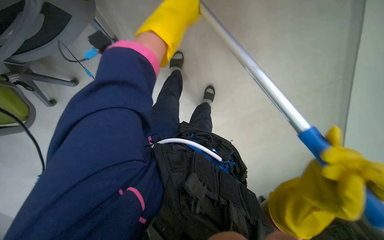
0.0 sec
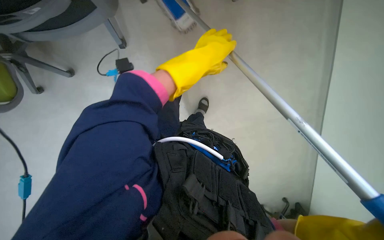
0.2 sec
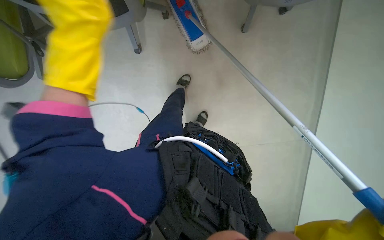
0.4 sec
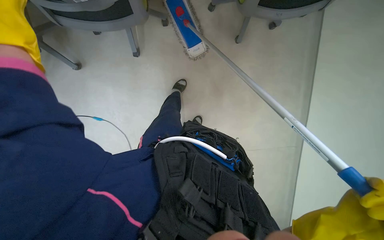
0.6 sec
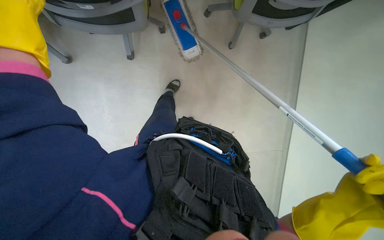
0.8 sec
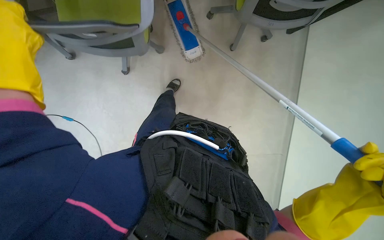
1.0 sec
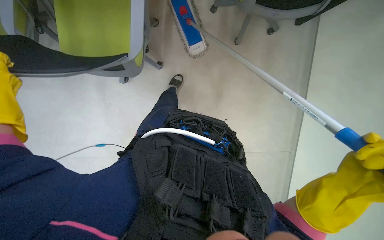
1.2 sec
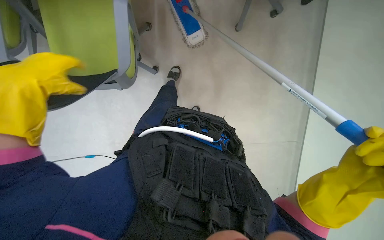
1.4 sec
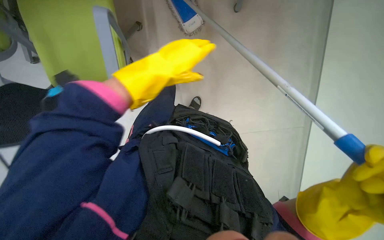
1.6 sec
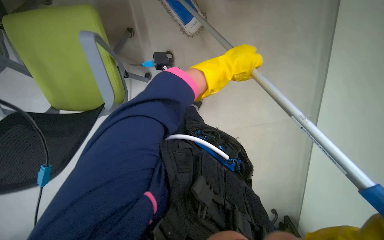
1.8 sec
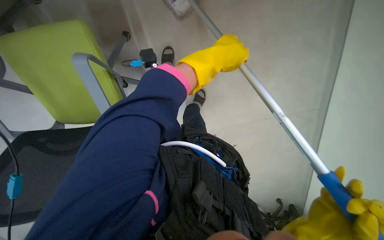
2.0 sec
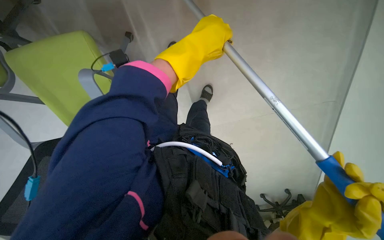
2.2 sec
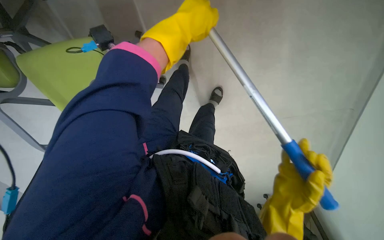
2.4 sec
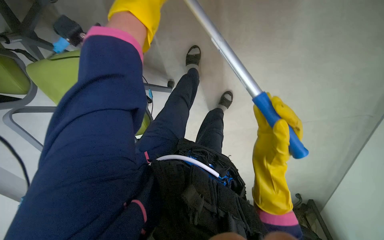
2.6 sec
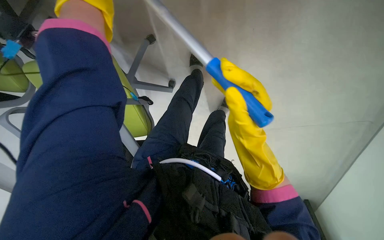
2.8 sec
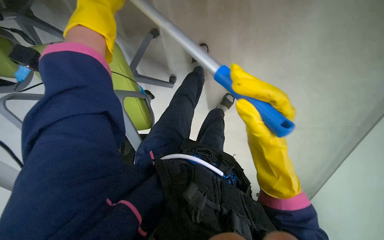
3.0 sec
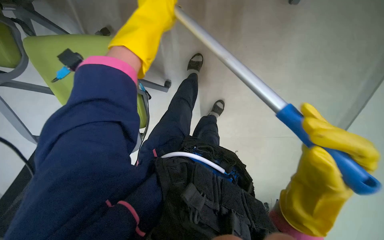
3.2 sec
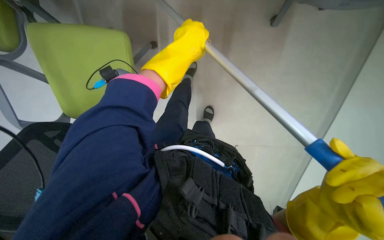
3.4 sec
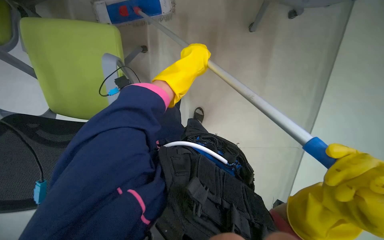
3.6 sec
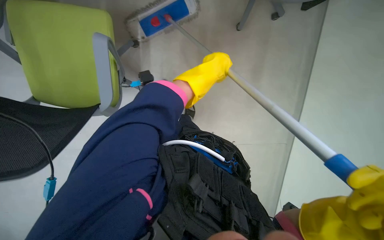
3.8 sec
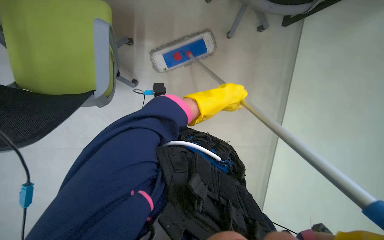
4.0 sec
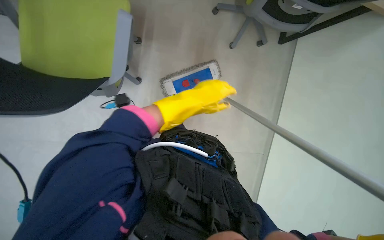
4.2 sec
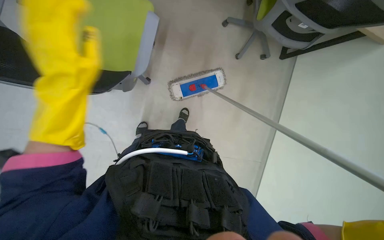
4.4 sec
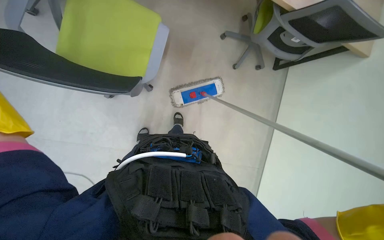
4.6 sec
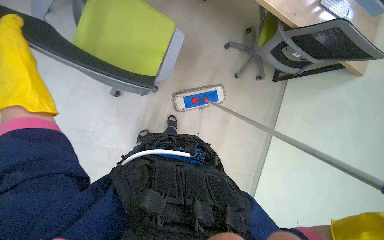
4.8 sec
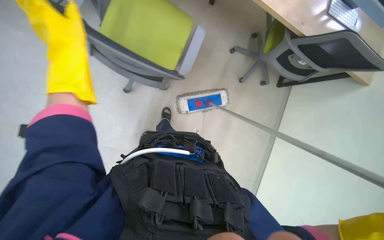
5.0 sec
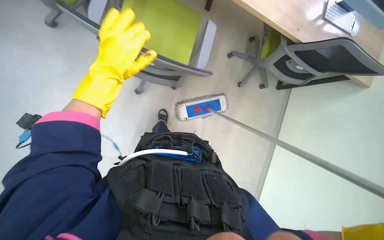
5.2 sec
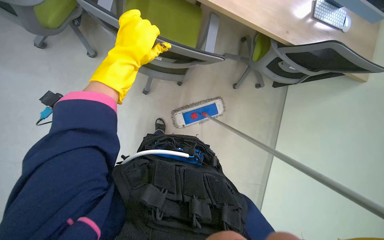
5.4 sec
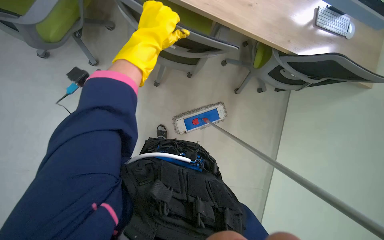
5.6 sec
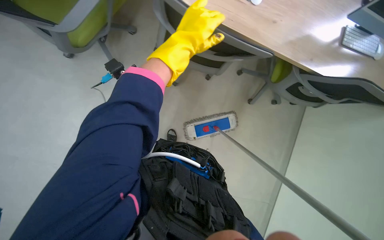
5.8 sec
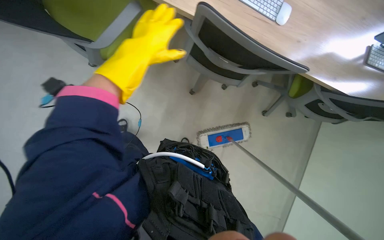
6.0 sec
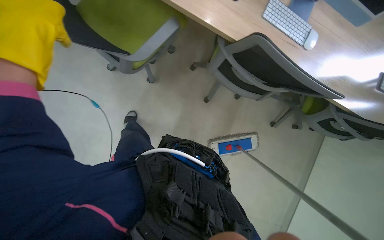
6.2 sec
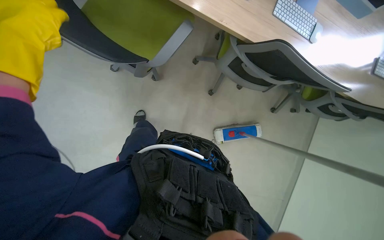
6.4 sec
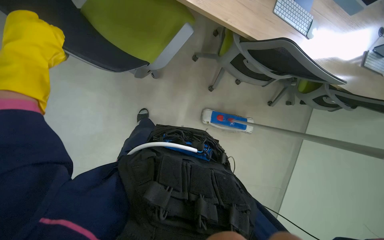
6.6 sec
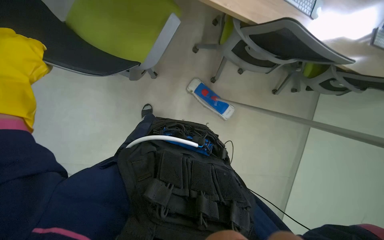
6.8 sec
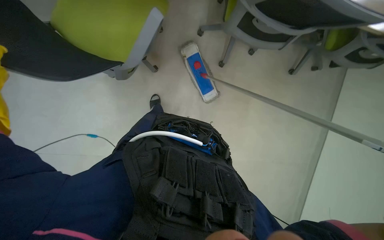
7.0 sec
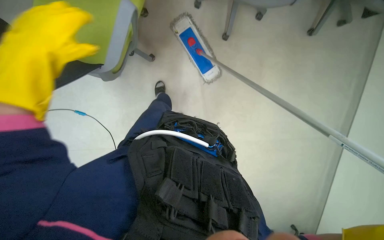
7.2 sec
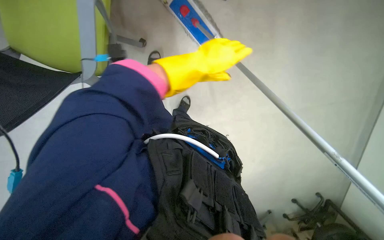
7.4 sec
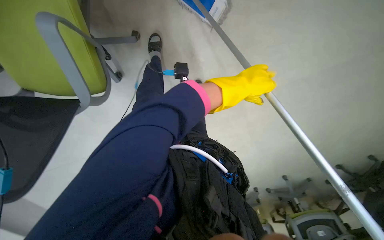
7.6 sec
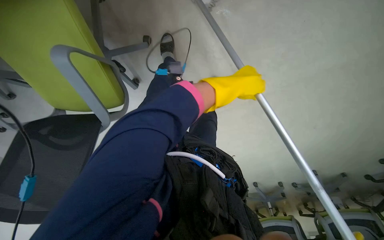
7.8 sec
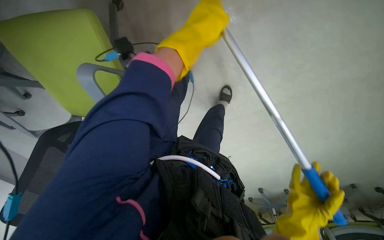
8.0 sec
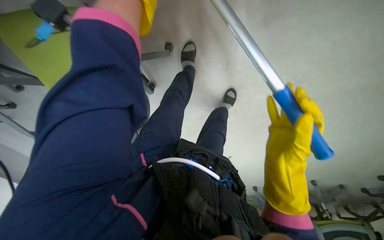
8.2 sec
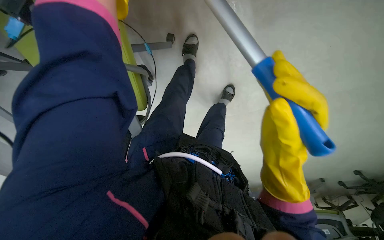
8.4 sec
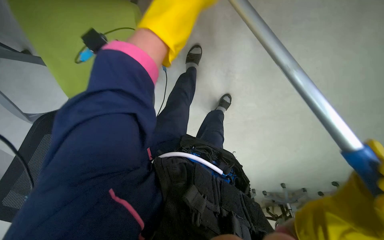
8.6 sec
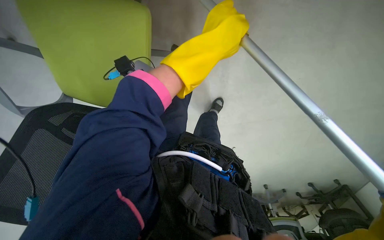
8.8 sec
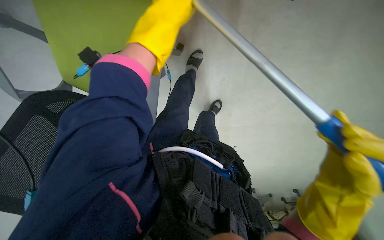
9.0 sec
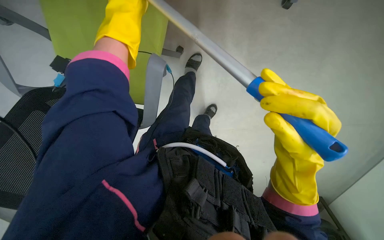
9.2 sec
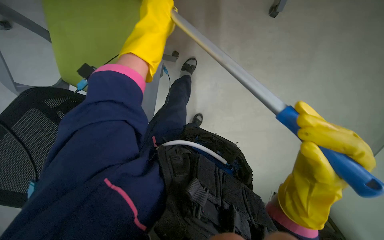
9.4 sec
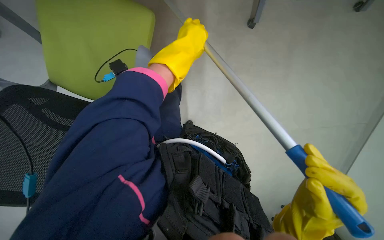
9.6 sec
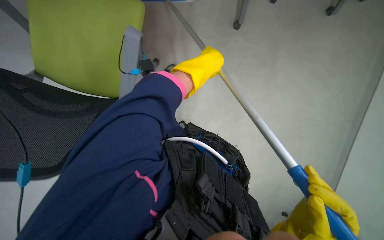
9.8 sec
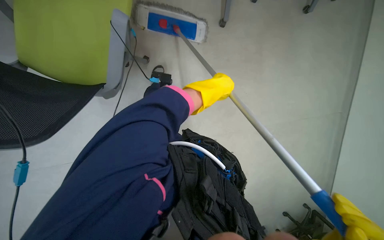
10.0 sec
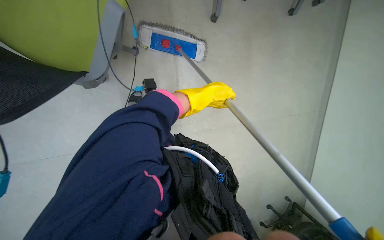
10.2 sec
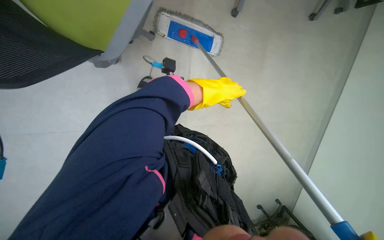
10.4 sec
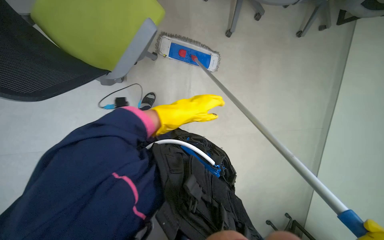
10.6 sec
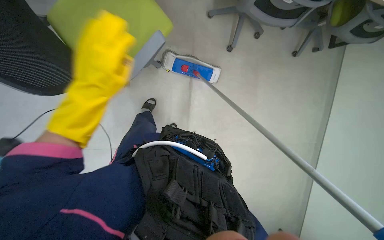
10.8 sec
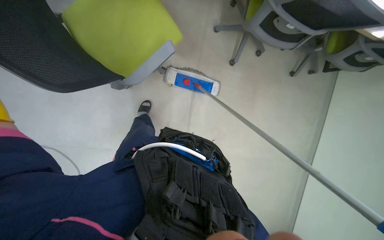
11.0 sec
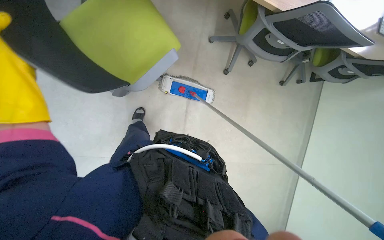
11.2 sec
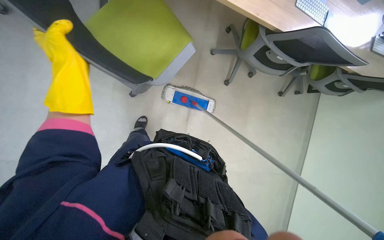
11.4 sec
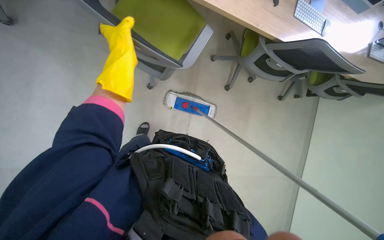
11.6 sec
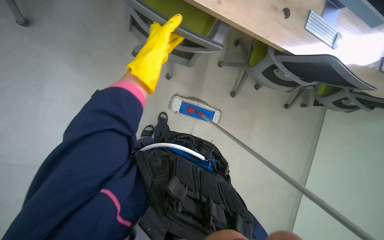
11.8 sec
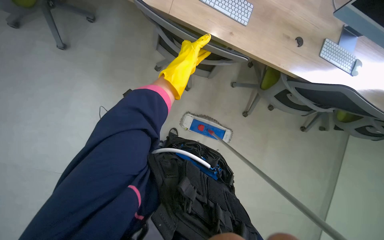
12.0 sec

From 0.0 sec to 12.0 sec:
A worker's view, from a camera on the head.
Job: mopping floor.
The whole recording: Mopping office floor and moving chairs. The worker mops the office floor, repeatedly moving chairs to clean the area underneath them.
From 4.4 sec to 6.0 sec: The wearer looks roughly 20 degrees further upward.
From 6.0 sec to 7.6 sec: The view tilts roughly 30 degrees downward.
From 7.6 sec to 9.0 sec: The left hand moves to the left, up the picture and nearer to the camera, approximately 20 cm.
From 10.4 sec to 12.0 sec: The view tips upward by approximately 15 degrees.

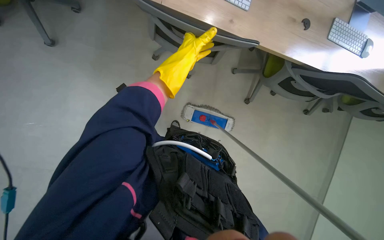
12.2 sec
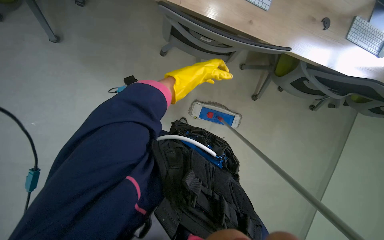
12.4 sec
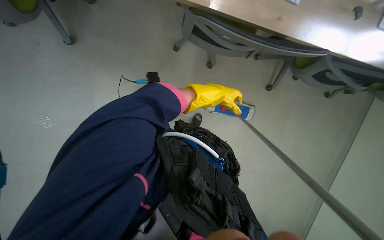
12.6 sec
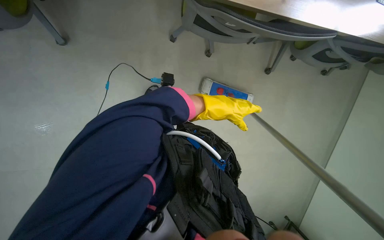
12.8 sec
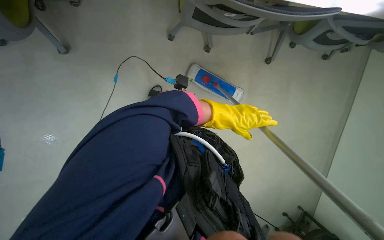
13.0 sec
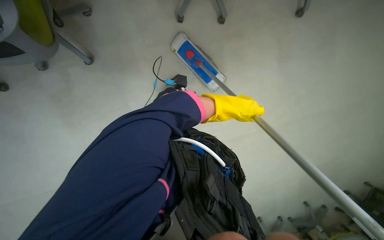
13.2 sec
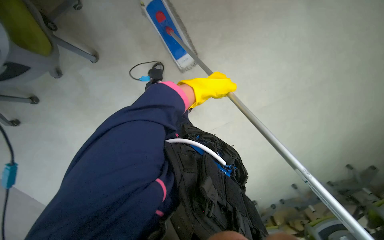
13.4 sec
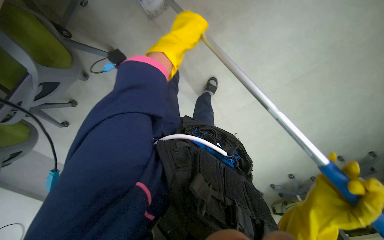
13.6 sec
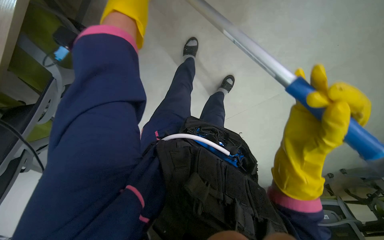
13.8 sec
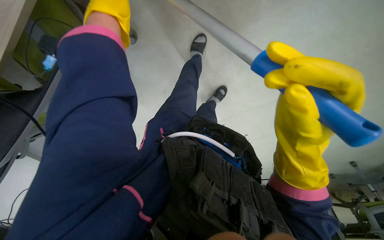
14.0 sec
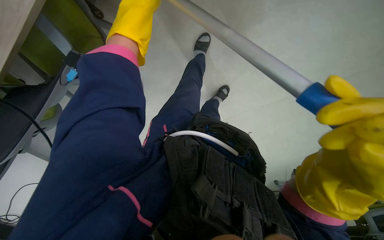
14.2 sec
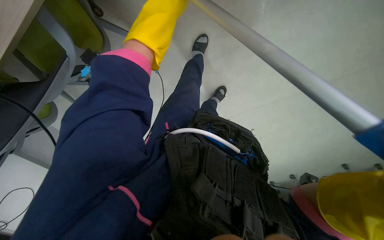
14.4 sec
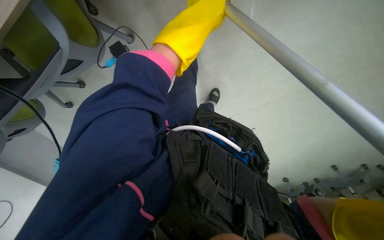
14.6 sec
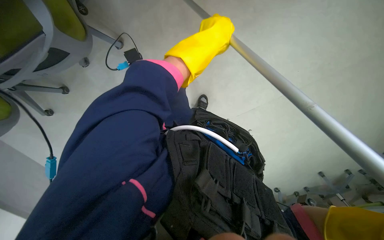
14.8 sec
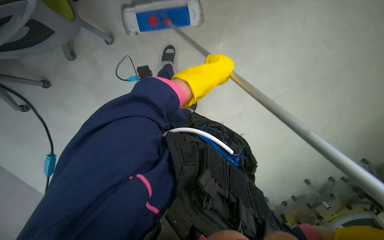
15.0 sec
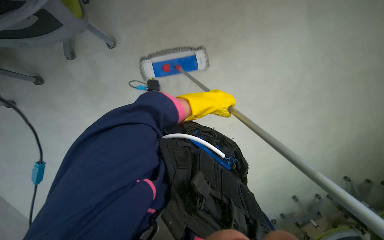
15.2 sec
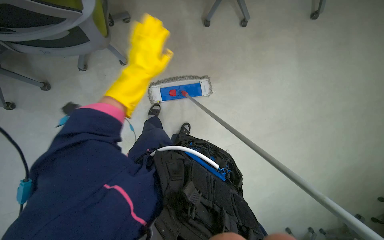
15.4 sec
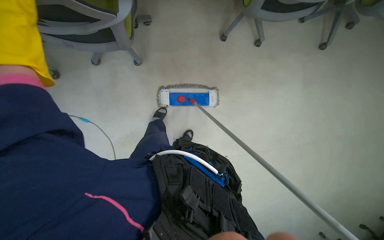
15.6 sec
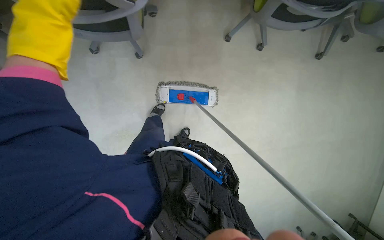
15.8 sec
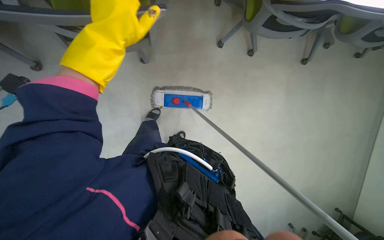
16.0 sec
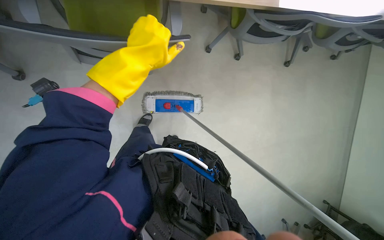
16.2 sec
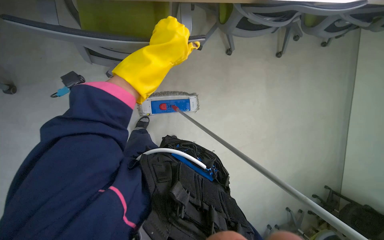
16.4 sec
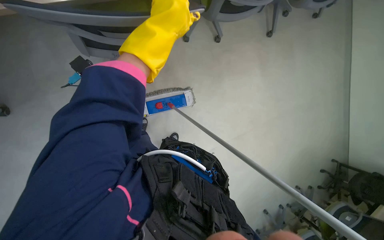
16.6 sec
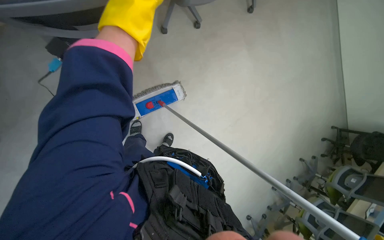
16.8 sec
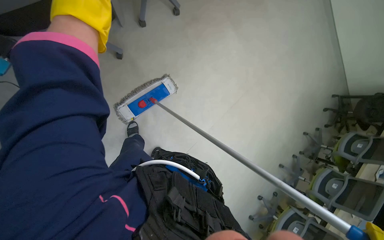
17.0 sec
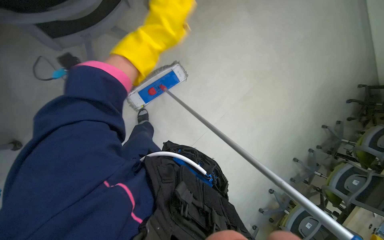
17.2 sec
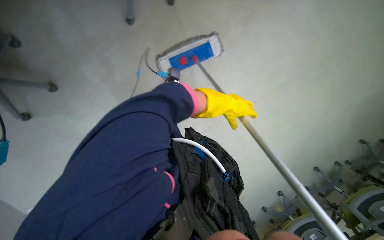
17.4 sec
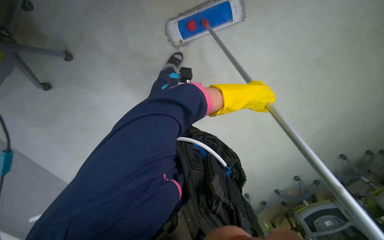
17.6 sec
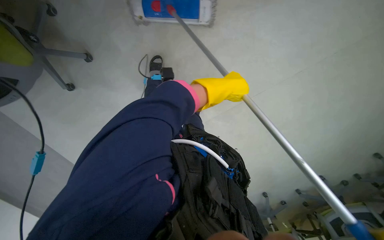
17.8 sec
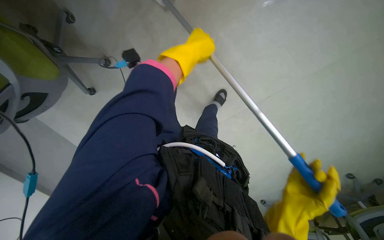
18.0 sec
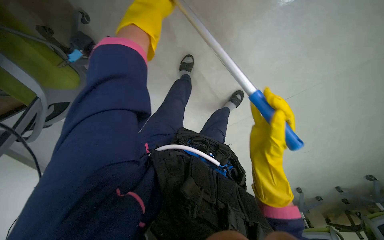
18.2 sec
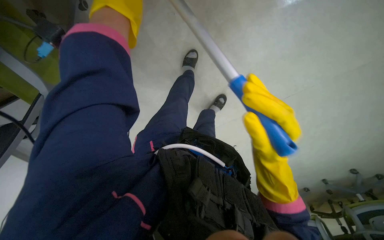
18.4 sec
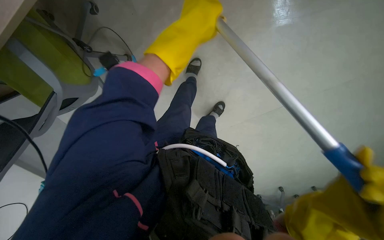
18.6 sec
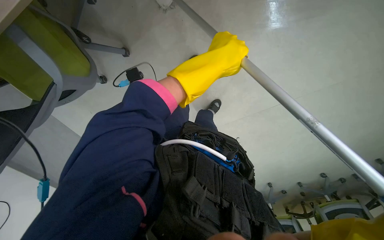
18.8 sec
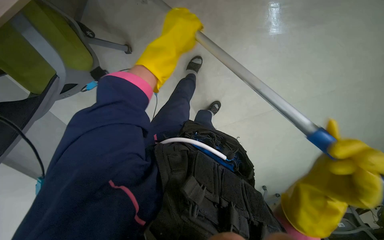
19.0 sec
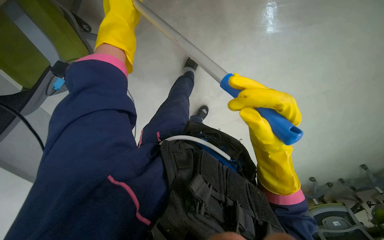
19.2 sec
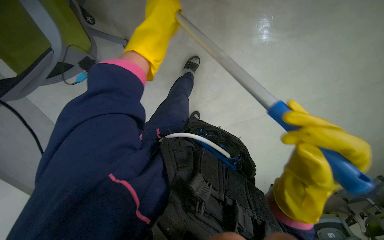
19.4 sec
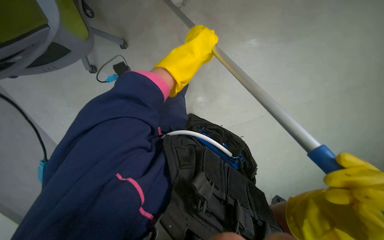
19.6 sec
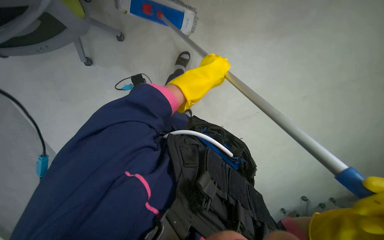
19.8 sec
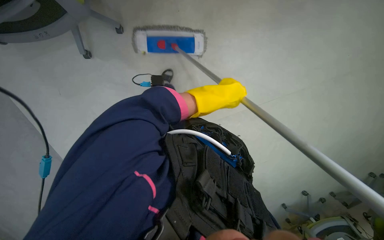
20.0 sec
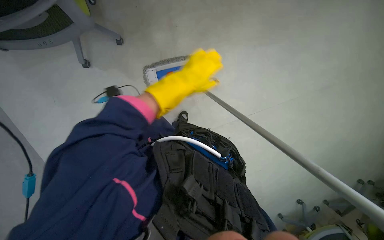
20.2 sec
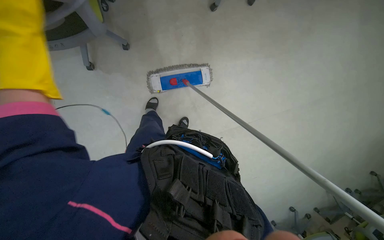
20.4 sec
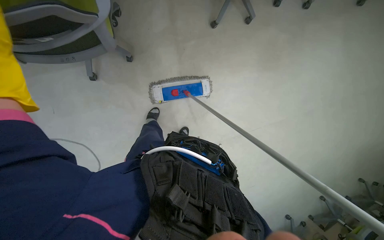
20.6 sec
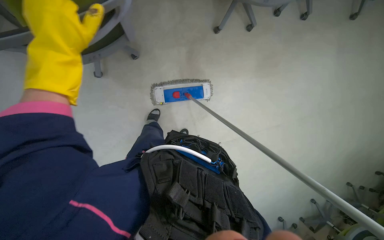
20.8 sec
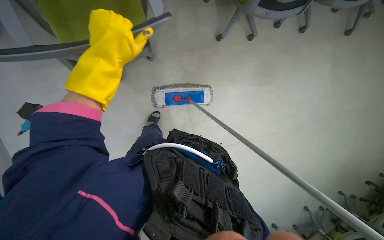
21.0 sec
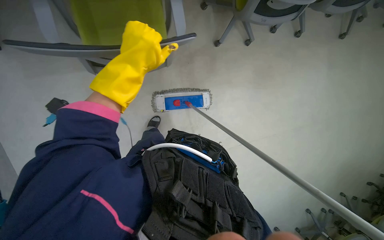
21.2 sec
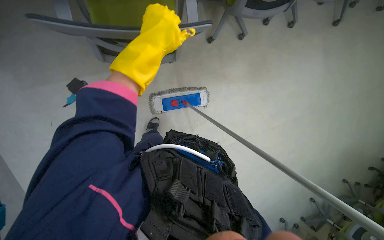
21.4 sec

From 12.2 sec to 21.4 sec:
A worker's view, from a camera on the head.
Job: mopping floor.
The whole recording: Mopping office floor and moving chairs. The worker mops the office floor, repeatedly moving chairs to clean the area underneath them.
From 12.2 sec to 13.8 sec: The view tilts approximately 20 degrees downward. The left hand is displaced to the left by roughly 35 cm, and travels down the picture and back again, approximately 15 cm each way.
From 13.8 sec to 15.2 sec: The view swings approximately 15 degrees to the right. The left hand is displaced down the picture and to the right by some 20 cm.
From 15.2 sec to 16.8 sec: The wearer's head swings about 15 degrees to the right.
From 18.4 sec to 19.8 sec: The left hand moves up and down the picture over approximately 15 cm, changing direction 2 times.
